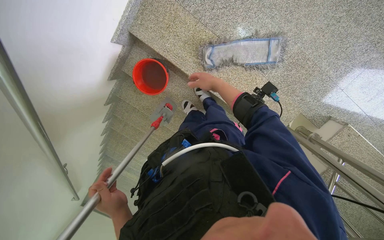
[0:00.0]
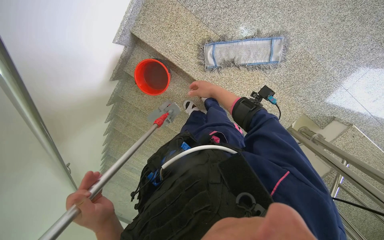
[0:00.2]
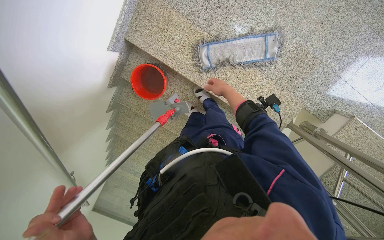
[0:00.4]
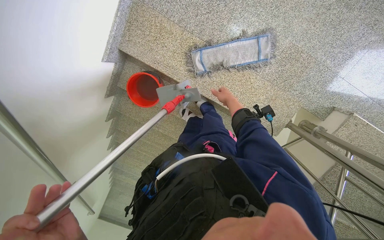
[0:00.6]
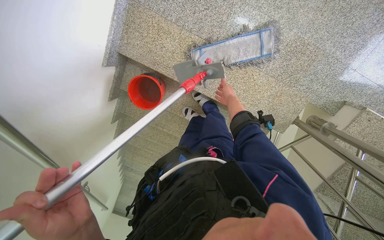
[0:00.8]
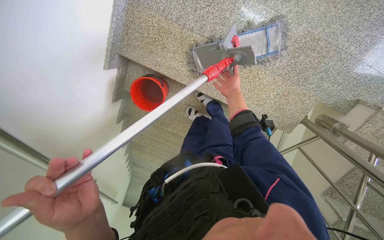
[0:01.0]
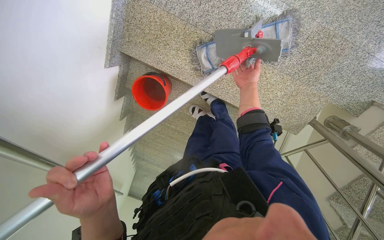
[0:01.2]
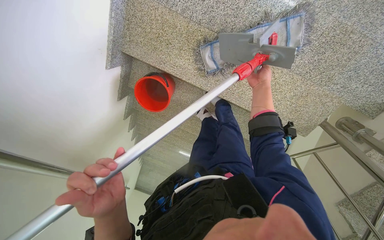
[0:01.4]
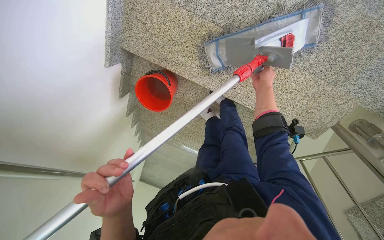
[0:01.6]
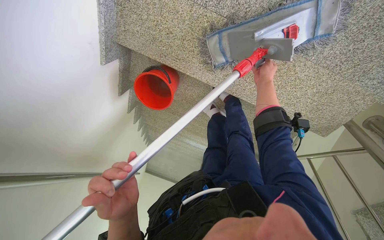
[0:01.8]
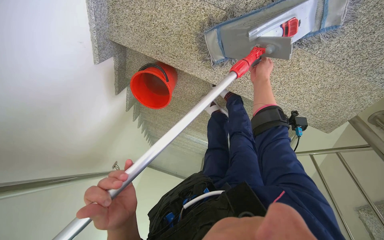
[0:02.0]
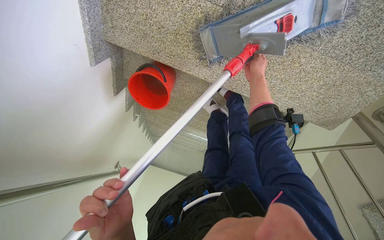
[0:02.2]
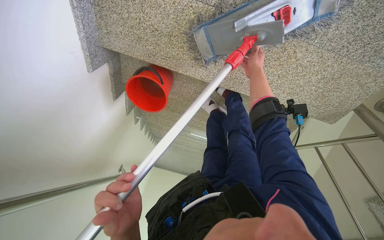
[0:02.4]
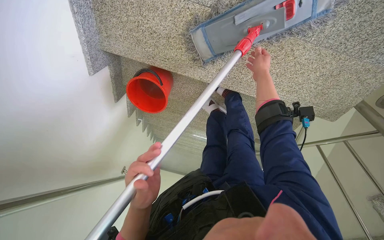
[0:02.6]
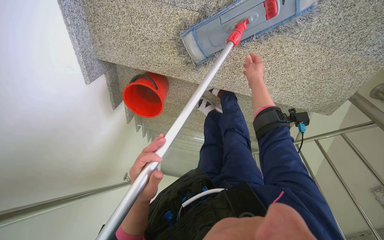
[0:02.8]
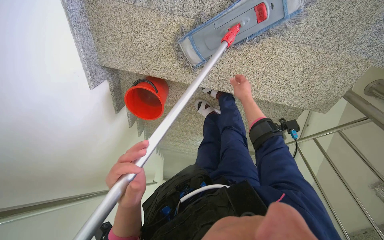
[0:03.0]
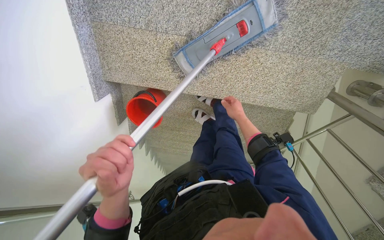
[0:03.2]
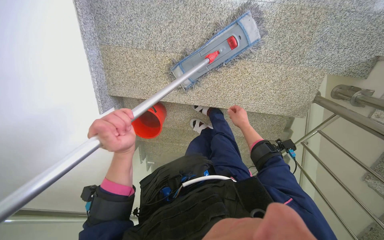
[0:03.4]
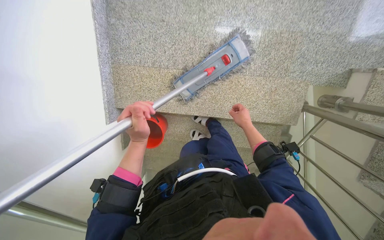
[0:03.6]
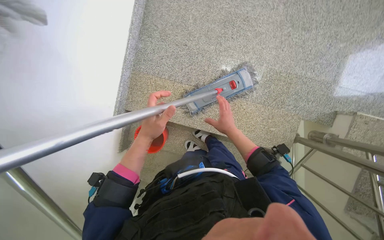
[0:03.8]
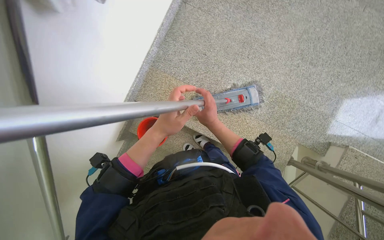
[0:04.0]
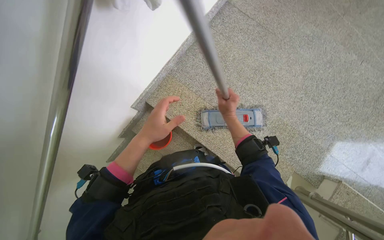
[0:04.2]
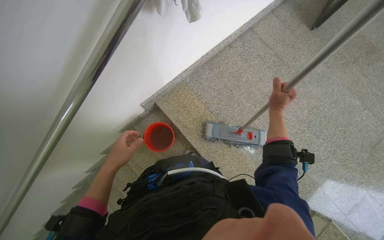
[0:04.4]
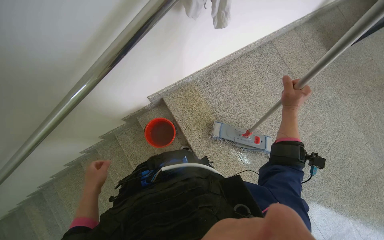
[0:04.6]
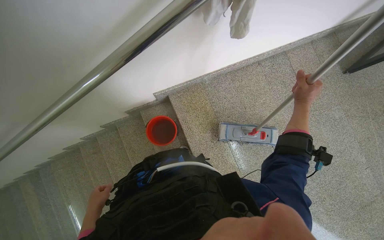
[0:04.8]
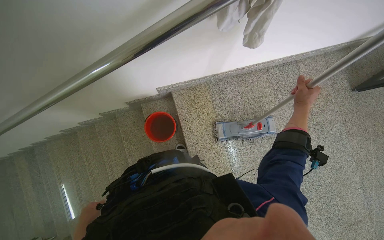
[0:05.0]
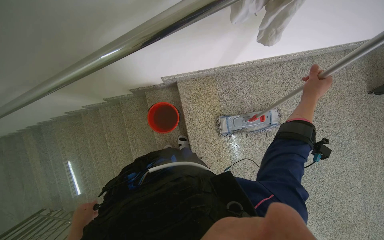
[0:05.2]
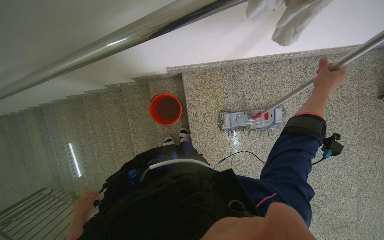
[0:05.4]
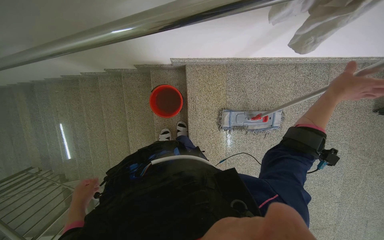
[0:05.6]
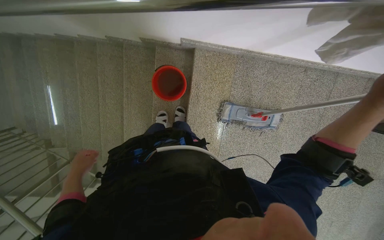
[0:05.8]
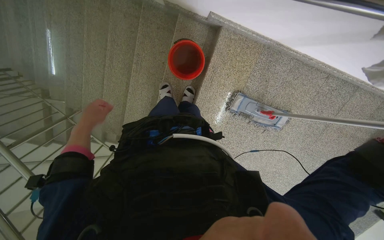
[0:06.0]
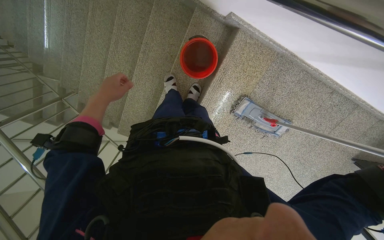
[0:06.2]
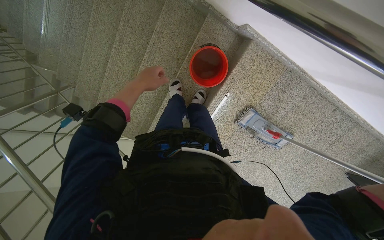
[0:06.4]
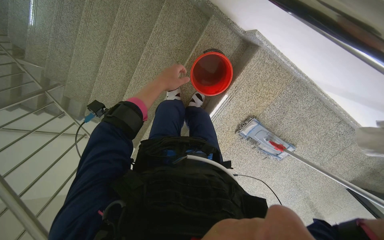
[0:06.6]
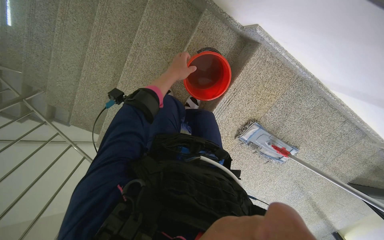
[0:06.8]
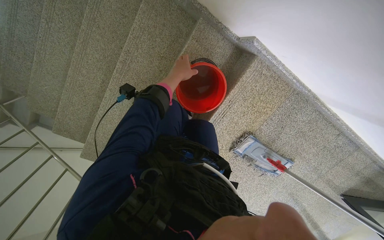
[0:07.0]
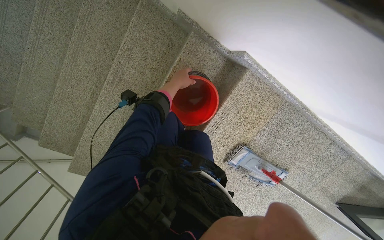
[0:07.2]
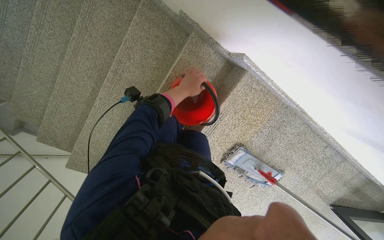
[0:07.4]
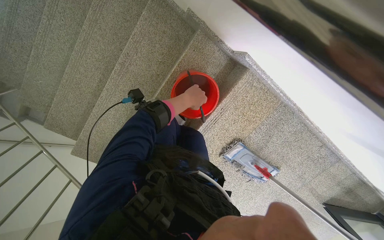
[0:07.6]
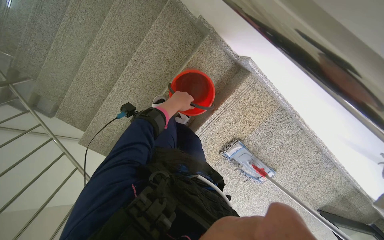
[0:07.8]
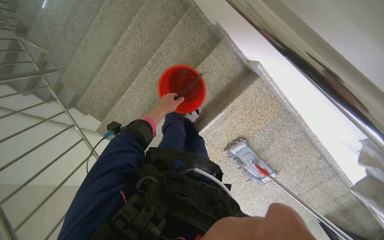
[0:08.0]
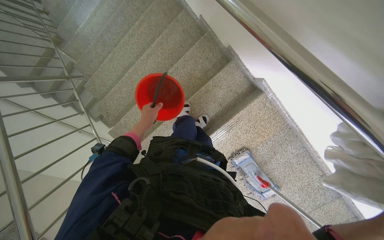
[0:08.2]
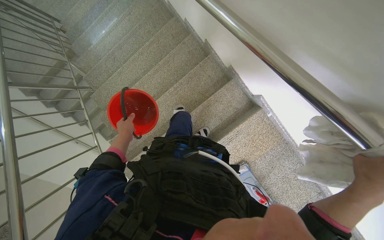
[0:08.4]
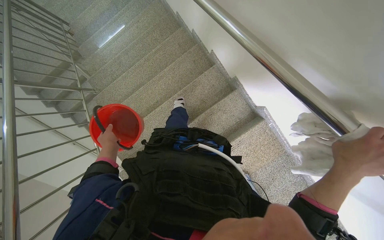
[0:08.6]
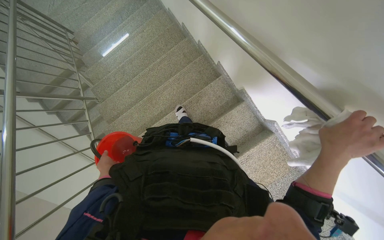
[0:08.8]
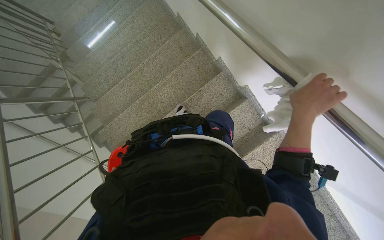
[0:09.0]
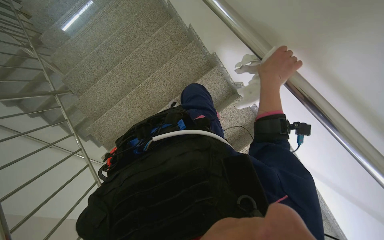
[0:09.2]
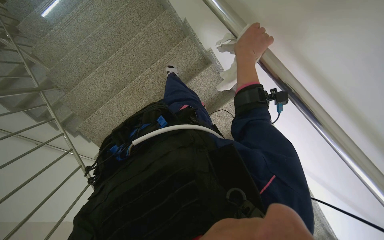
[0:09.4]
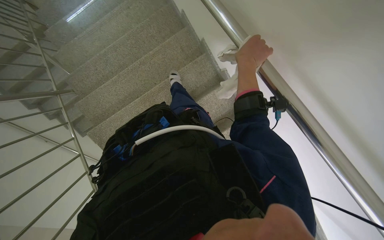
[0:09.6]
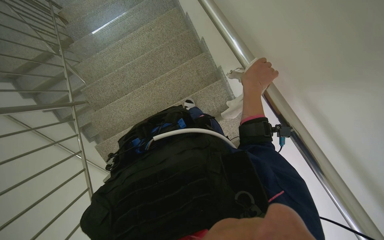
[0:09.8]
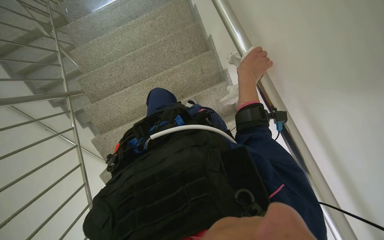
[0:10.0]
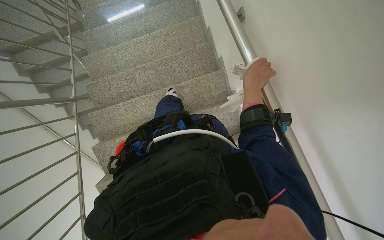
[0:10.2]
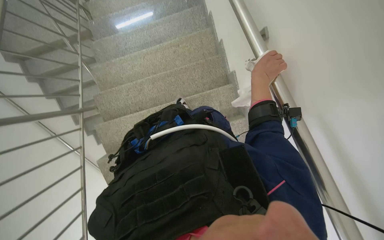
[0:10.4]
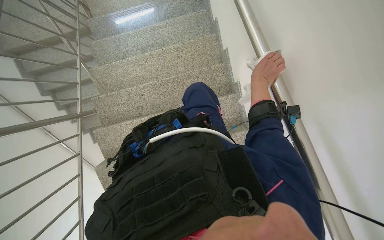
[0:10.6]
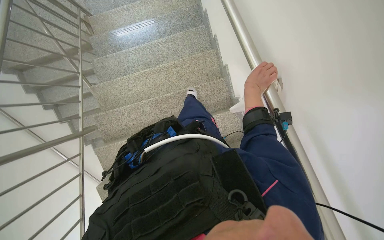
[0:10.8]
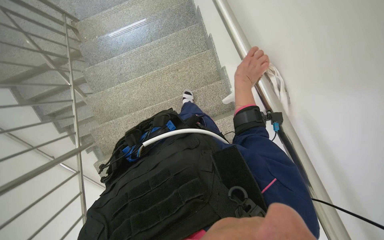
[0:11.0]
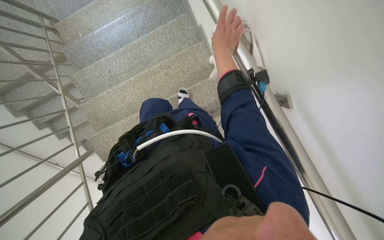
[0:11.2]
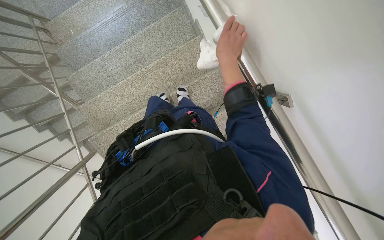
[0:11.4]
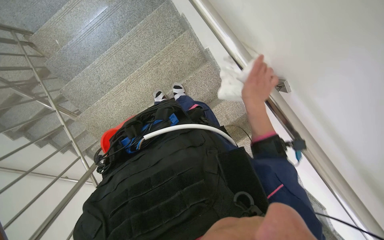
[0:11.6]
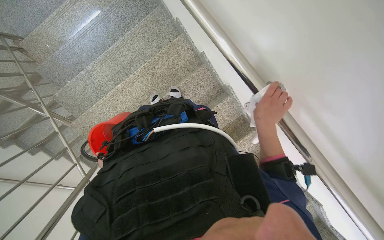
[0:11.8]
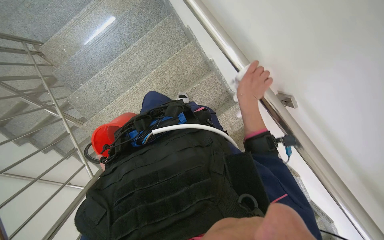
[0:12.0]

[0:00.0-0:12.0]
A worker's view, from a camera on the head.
Job: mopping floor.
The whole recording: Mopping staircase floor. The worker cleans and reattaches the mop head to continue mopping the staircase floor.
0.0 to 1.6 s: The view tips downward by some 10 degrees. The right hand heads farther from the camera and to the right, covering some 40 cm.
1.6 to 3.0 s: The right hand travels down the picture by some 10 cm.
3.0 to 4.4 s: The camera is carried approximately 70 cm. The wearer looks about 50 degrees further upward. Everything in view rotates some 40 degrees clockwise.
4.4 to 6.0 s: The wearer looks about 25 degrees further downward. The scene rotates clockwise by about 60 degrees.
6.0 to 7.6 s: The camera travels roughly 40 cm.
7.6 to 9.0 s: The head travels some 40 cm. The view tilts some 20 degrees upward.
9.0 to 10.4 s: The camera is carried about 40 cm.
10.4 to 12.0 s: The wearer moves some 1 m. The camera pitches downward, by roughly 25 degrees.

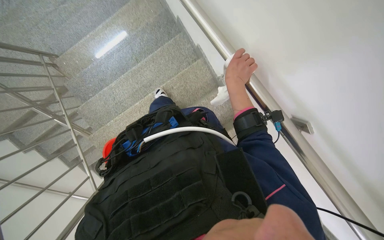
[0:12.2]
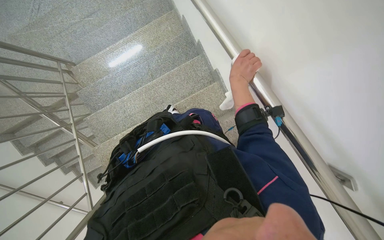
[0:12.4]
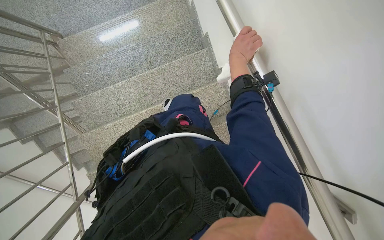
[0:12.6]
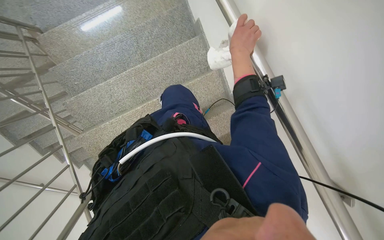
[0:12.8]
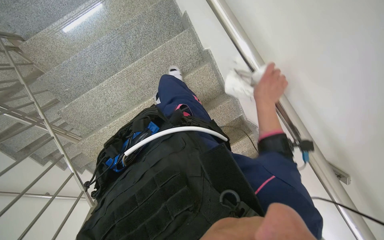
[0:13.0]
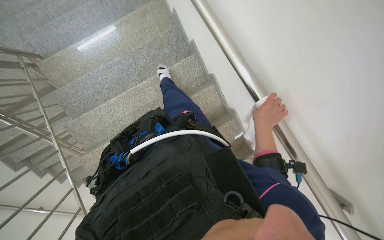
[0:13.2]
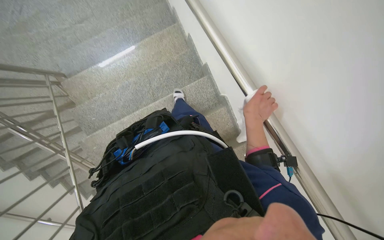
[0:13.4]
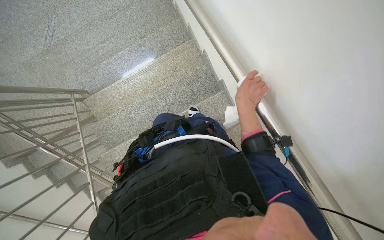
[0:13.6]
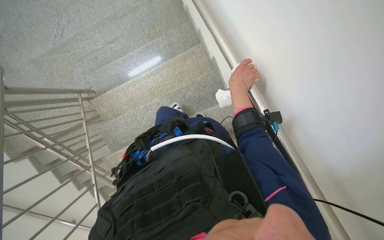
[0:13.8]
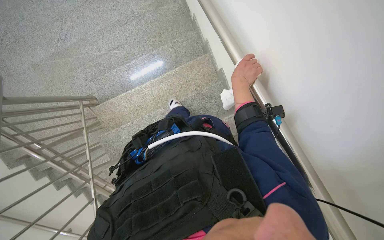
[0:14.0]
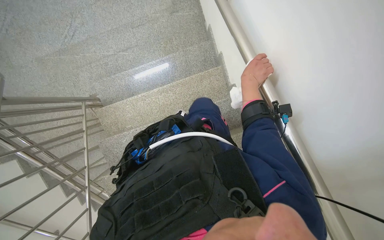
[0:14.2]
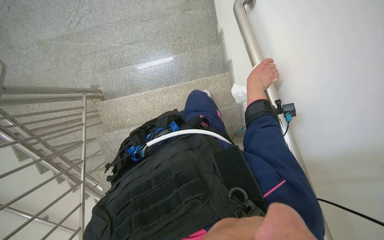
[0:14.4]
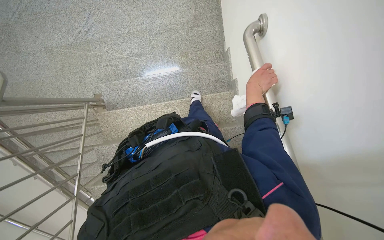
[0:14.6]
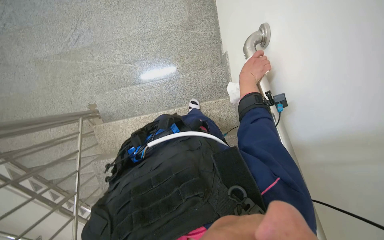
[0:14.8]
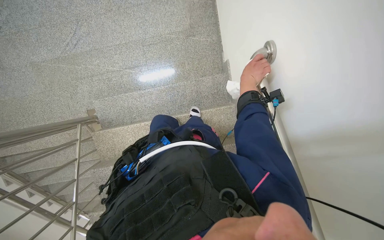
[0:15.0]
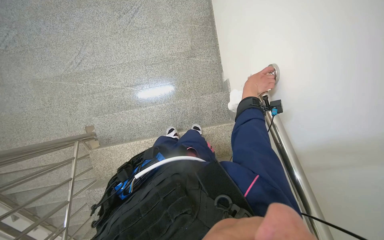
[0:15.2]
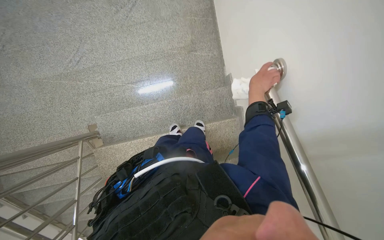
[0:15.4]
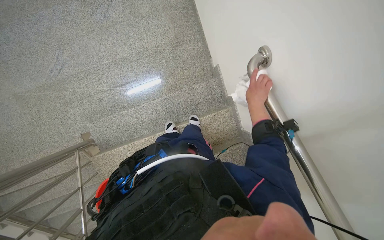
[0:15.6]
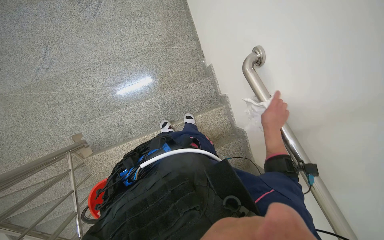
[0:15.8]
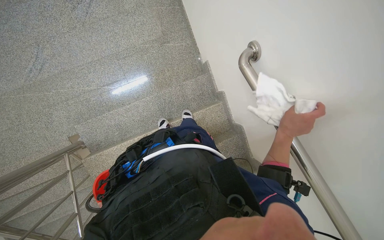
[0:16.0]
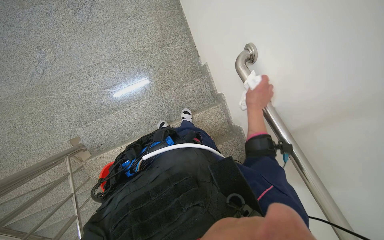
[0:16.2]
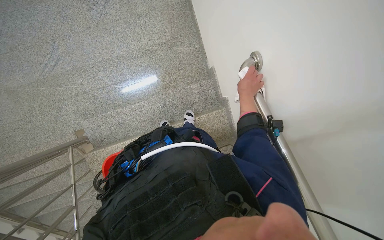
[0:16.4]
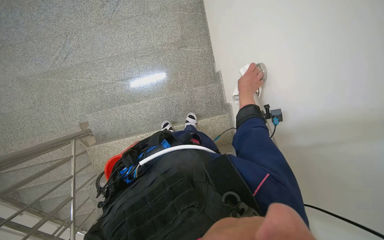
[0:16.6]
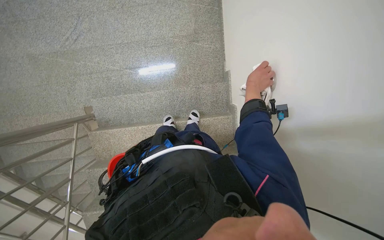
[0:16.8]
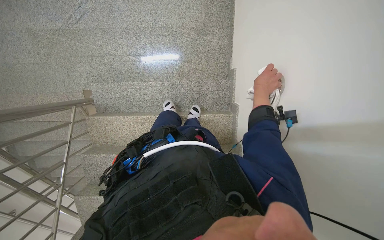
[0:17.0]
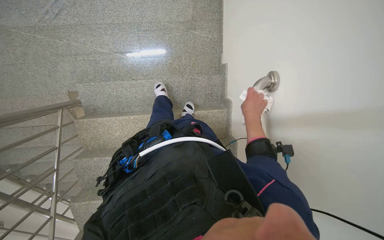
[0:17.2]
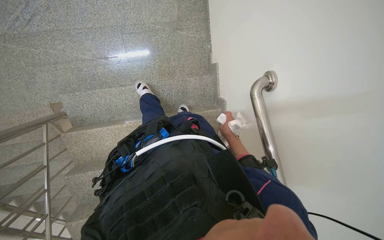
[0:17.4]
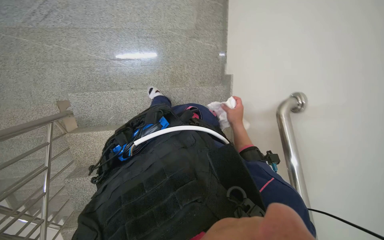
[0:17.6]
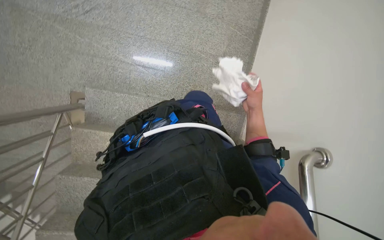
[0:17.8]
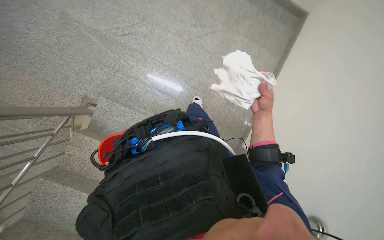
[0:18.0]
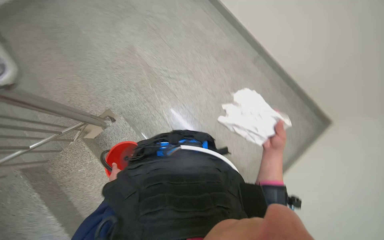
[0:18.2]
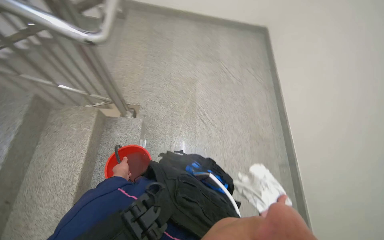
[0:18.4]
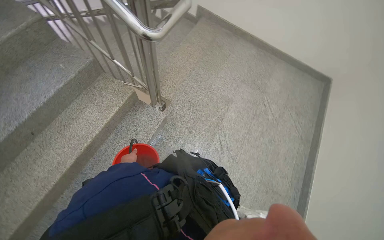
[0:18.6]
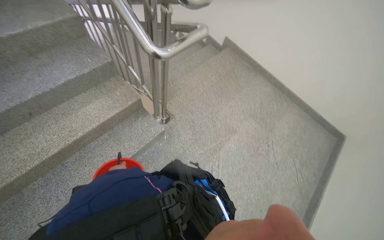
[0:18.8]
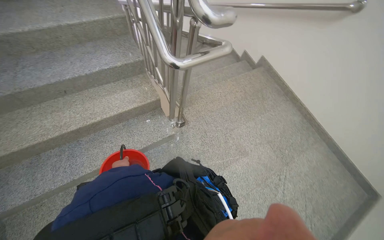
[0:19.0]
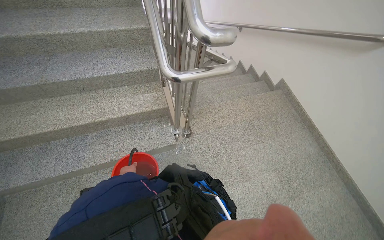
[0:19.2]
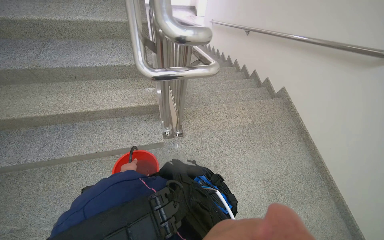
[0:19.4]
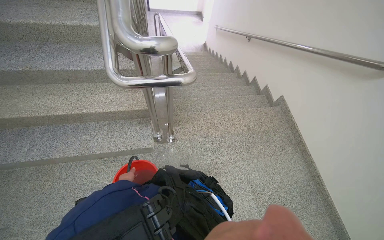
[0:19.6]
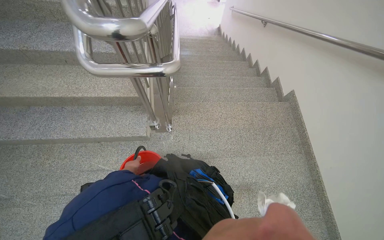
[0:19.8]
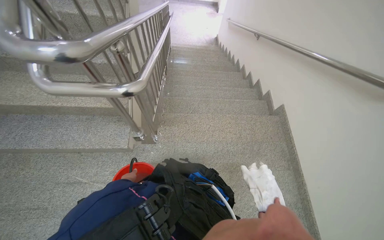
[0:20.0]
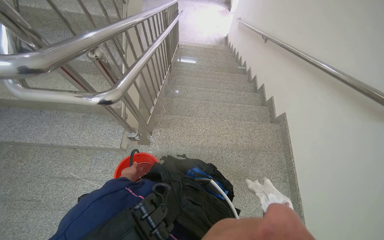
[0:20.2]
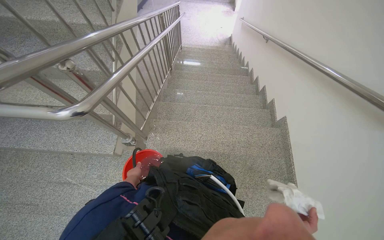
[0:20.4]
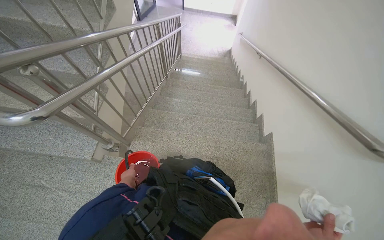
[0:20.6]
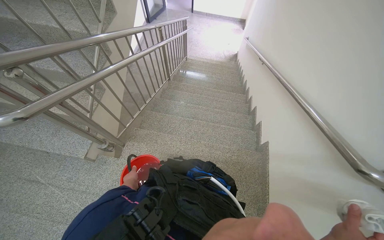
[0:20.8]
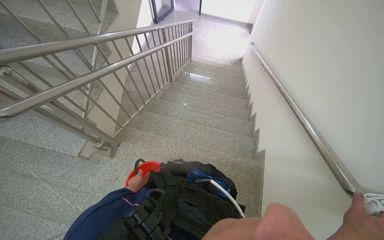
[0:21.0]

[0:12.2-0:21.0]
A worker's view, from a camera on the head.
Job: mopping floor.
The whole recording: Mopping staircase floor. The worker cleans and reattaches the mop head to continue mopping the staircase floor.
12.2 to 13.6 s: The view tilts roughly 15 degrees upward. The right hand goes up and down the picture, approximately 25 cm each way, reversing 2 times.
13.6 to 15.2 s: The wearer looks approximately 20 degrees further upward. The right hand heads up the picture, covering approximately 35 cm.
15.2 to 16.6 s: The right hand travels down the picture and back again, about 30 cm each way.
16.6 to 18.0 s: The camera is carried roughly 40 cm. The view tilts about 10 degrees upward. The scene turns about 35 degrees clockwise in the picture.
18.0 to 19.6 s: The wearer moves some 80 cm. The head turns to the left by some 140 degrees. The wearer looks approximately 50 degrees further upward.
19.6 to 21.0 s: The camera is carried to the right, some 1 m. The head rotates about 25 degrees to the left.
